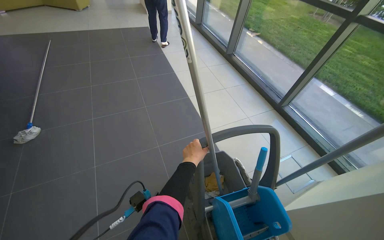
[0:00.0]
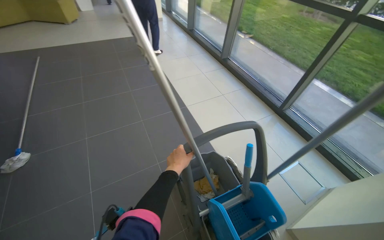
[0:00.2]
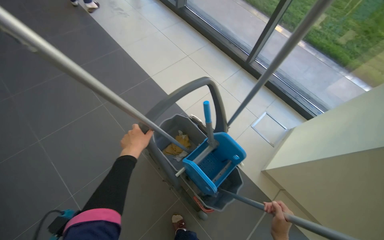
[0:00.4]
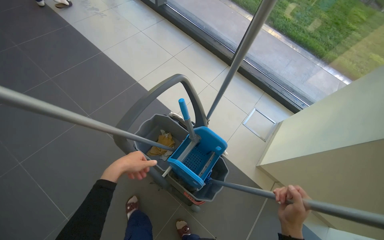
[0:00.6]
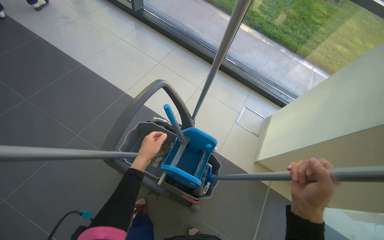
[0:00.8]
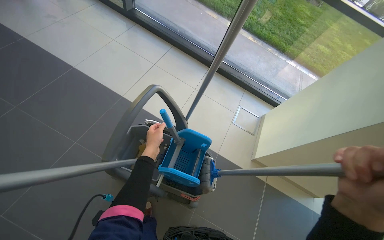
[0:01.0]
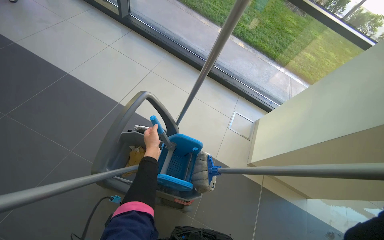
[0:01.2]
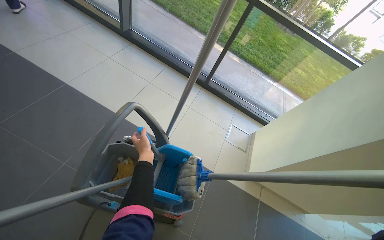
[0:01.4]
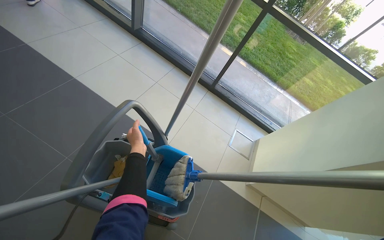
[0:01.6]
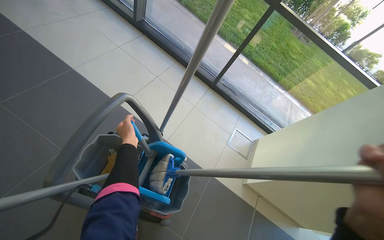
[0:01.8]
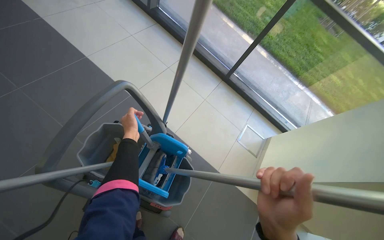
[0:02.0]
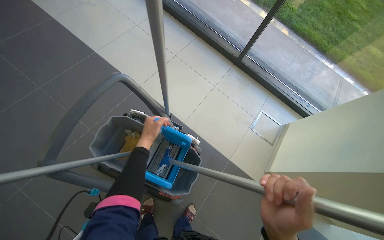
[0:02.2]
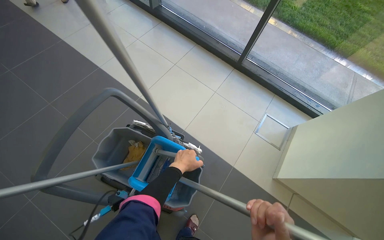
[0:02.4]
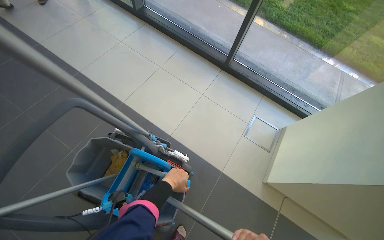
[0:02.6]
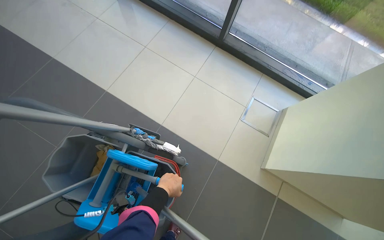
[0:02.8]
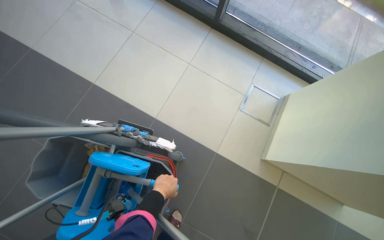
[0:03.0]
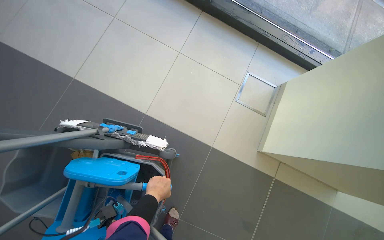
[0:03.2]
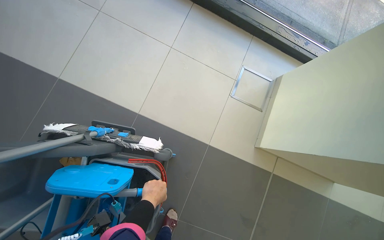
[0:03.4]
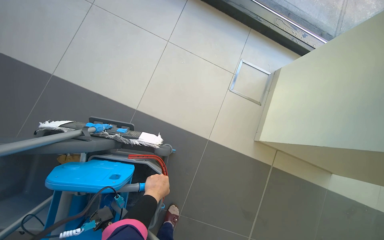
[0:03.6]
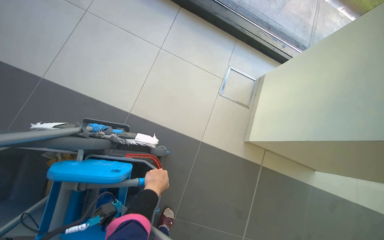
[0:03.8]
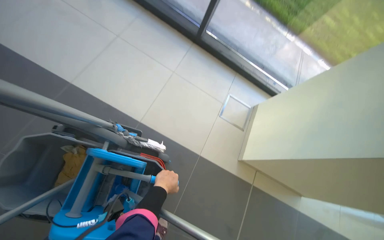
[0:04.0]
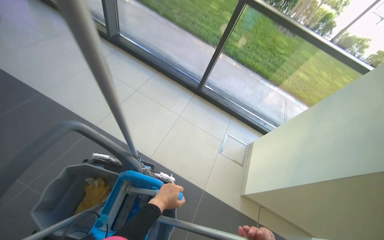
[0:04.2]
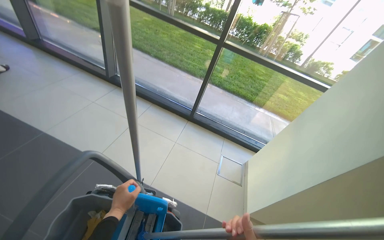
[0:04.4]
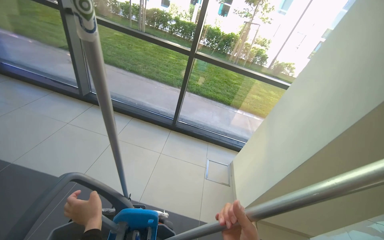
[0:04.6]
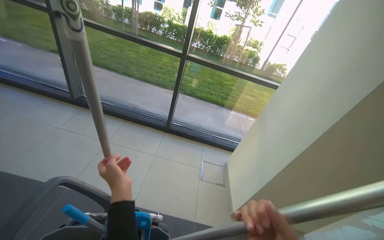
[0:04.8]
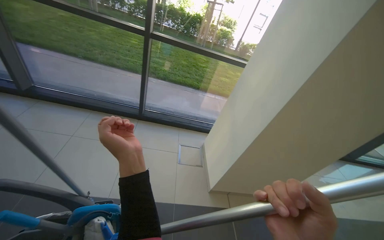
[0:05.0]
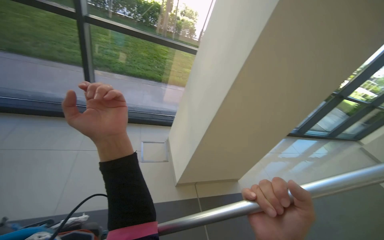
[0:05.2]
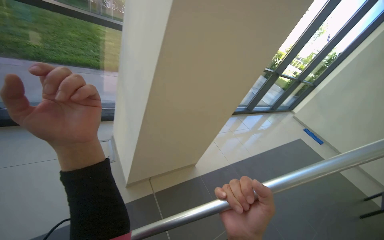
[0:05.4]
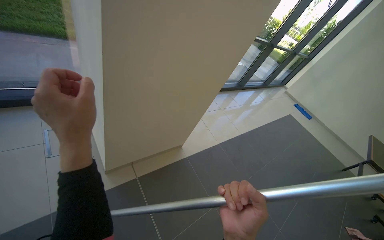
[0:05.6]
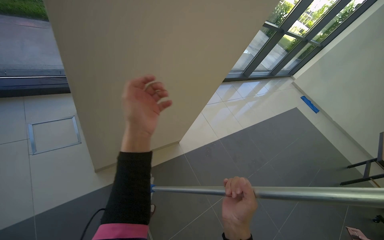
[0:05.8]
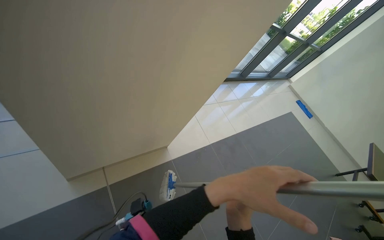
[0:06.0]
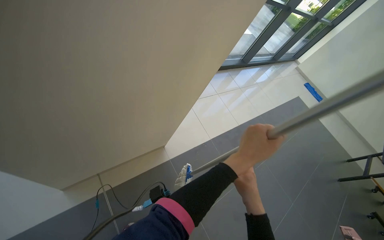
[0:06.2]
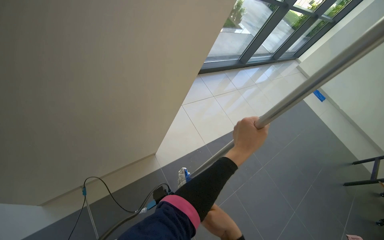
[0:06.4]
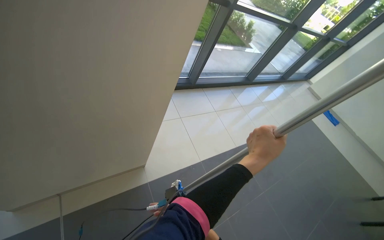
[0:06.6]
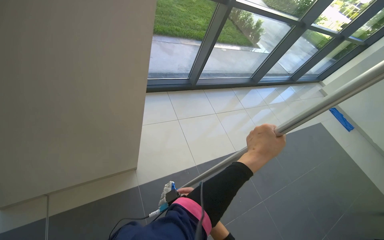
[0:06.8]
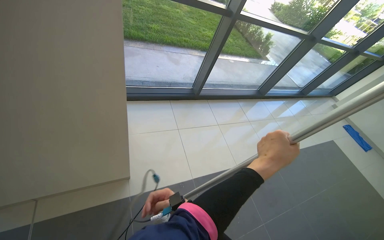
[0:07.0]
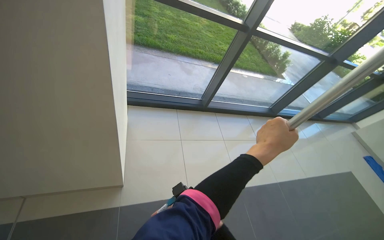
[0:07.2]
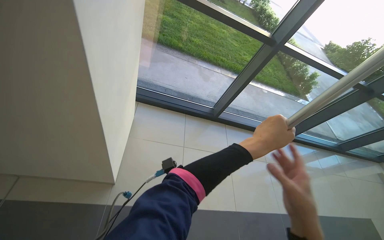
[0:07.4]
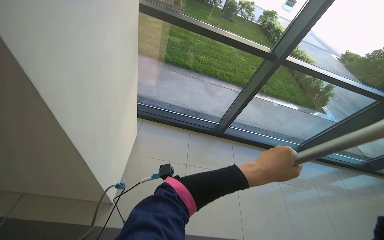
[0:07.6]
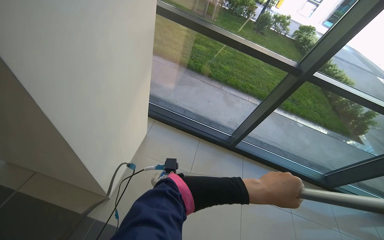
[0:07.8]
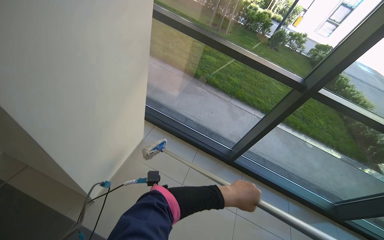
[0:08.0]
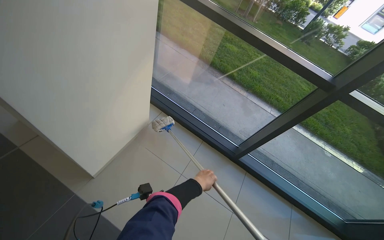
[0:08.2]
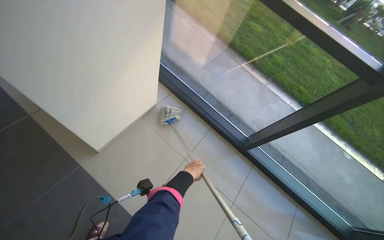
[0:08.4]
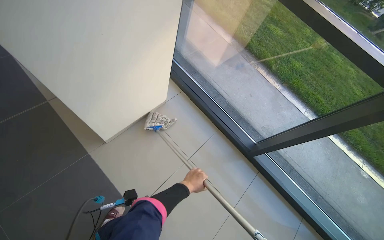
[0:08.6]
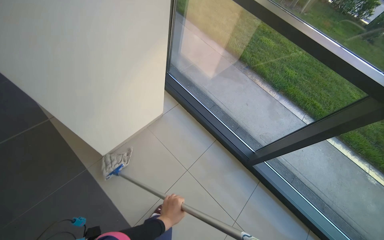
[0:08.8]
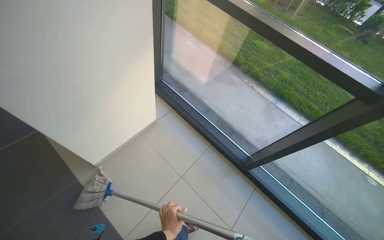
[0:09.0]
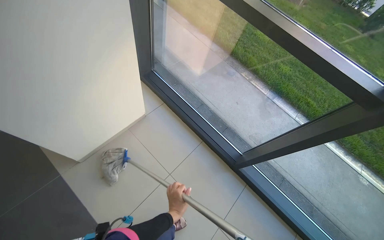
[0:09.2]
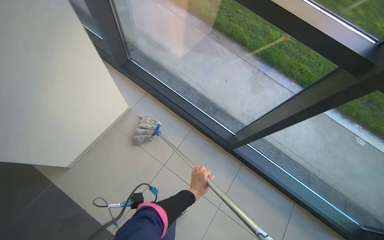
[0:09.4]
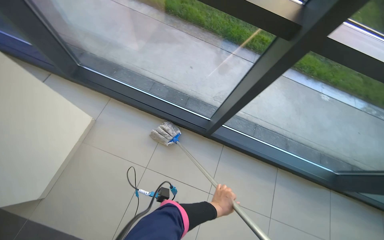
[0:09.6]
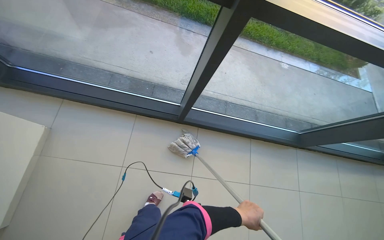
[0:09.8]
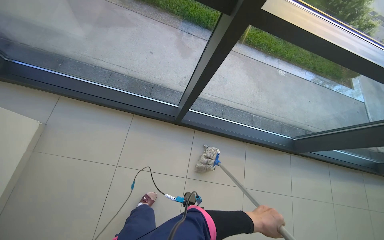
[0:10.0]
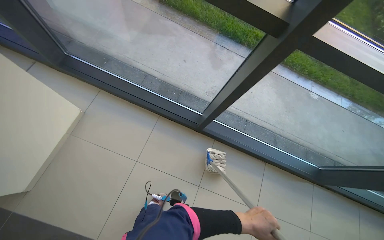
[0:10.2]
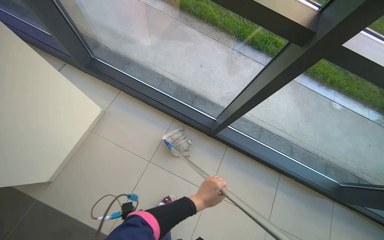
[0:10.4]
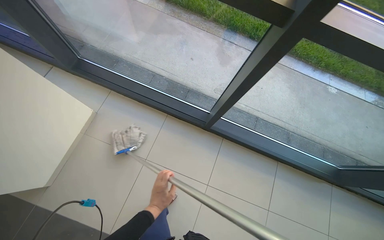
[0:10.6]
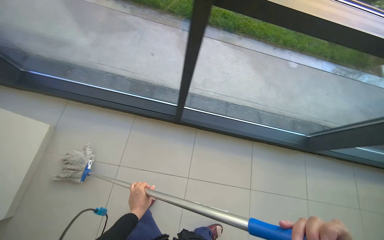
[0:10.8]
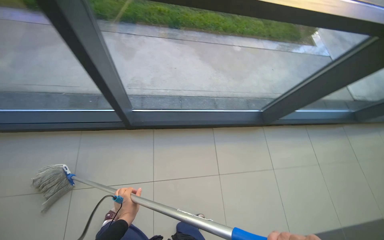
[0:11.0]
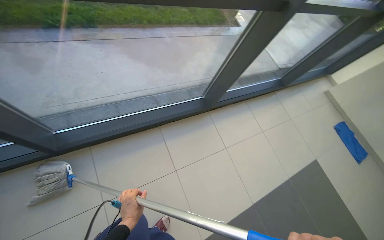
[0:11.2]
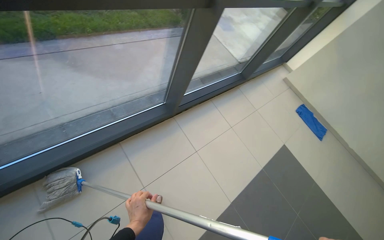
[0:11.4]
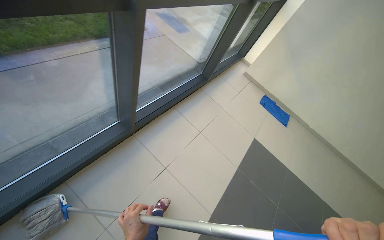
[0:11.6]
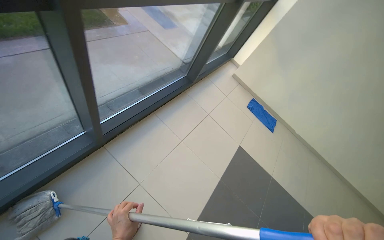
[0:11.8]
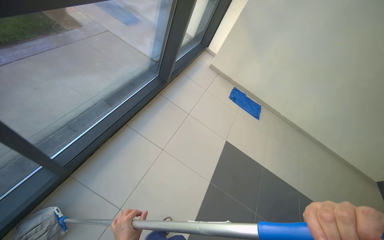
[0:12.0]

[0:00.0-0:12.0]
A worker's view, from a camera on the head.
Job: mopping floor.
The whole recording: Mopping tiled floor. The worker mops the tiled floor near the windows with a mop.
1.6 to 3.0 s: The head travels approximately 60 cm. The view tips downward by approximately 20 degrees.
3.0 to 4.4 s: The head travels some 50 cm. The wearer looks roughly 35 degrees further upward.
4.4 to 6.0 s: The head travels roughly 1 m. The wearer looks some 50 degrees further to the right. The view tilts about 25 degrees downward.
6.0 to 7.6 s: The wearer moves approximately 1 m. The wearer's head swings about 35 degrees to the left. The wearer looks some 15 degrees further upward.
7.6 to 9.0 s: The camera travels roughly 50 cm. The head rotates roughly 40 degrees to the left.
9.0 to 10.4 s: The wearer looks about 15 degrees further downward.
10.4 to 12.0 s: The camera travels approximately 1.5 m. The head rotates about 85 degrees to the right.

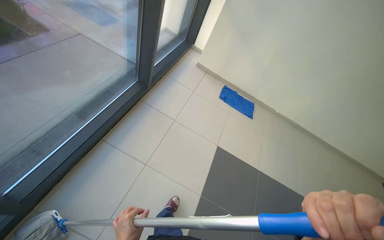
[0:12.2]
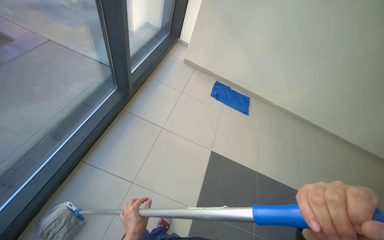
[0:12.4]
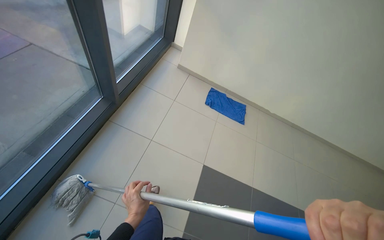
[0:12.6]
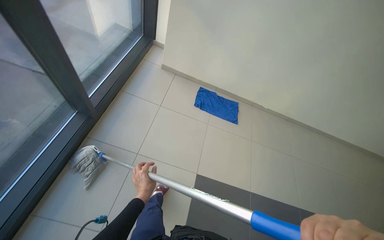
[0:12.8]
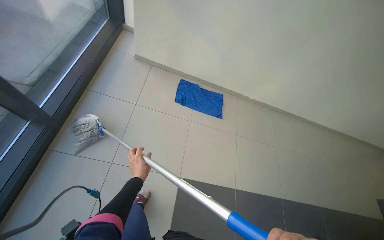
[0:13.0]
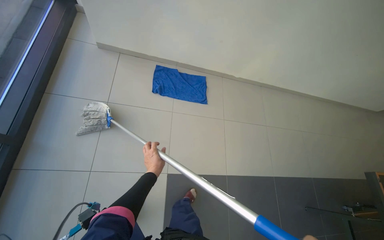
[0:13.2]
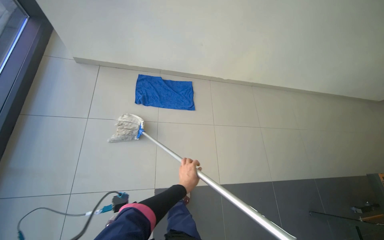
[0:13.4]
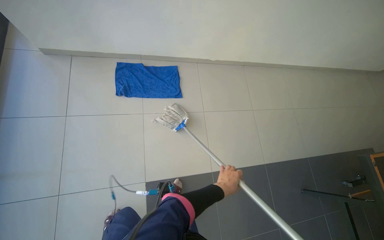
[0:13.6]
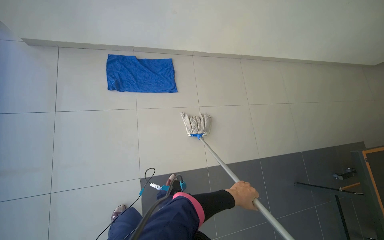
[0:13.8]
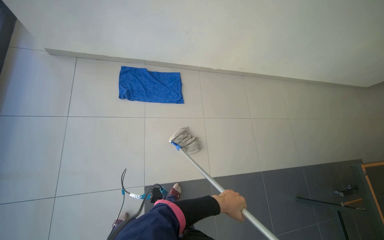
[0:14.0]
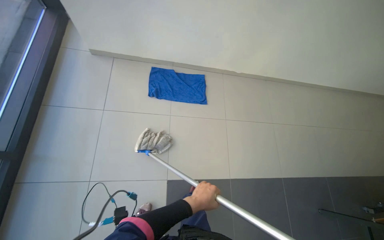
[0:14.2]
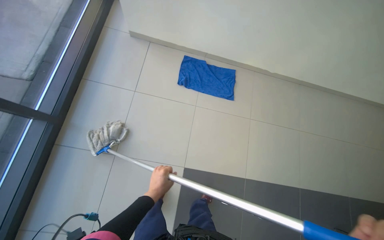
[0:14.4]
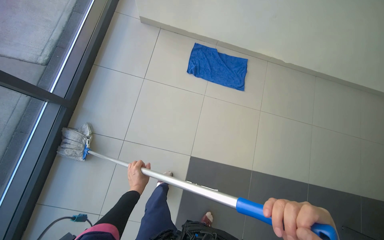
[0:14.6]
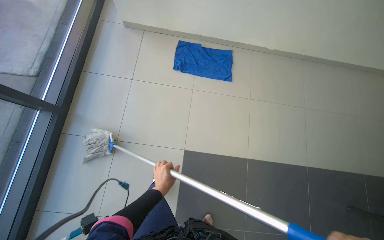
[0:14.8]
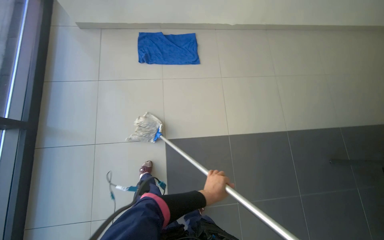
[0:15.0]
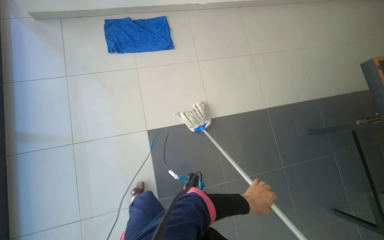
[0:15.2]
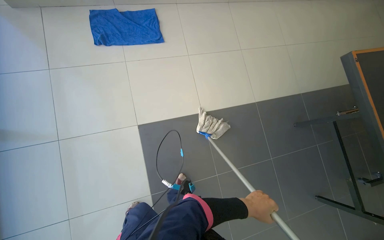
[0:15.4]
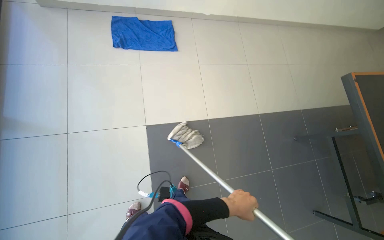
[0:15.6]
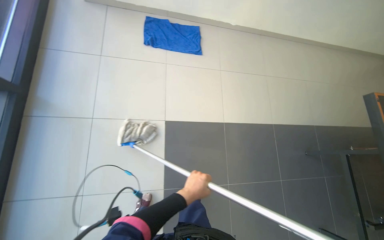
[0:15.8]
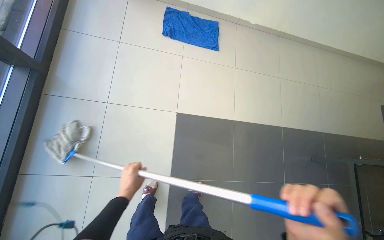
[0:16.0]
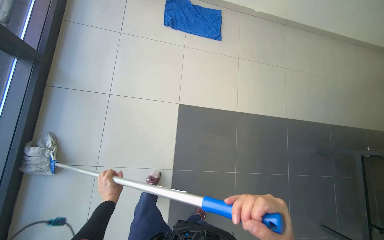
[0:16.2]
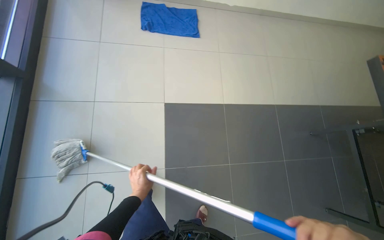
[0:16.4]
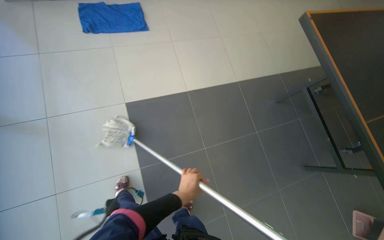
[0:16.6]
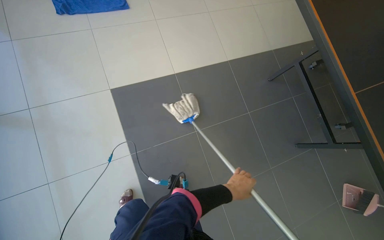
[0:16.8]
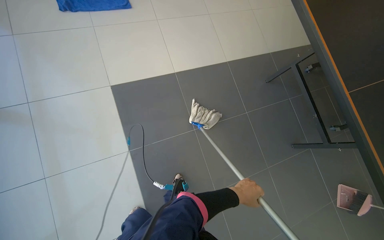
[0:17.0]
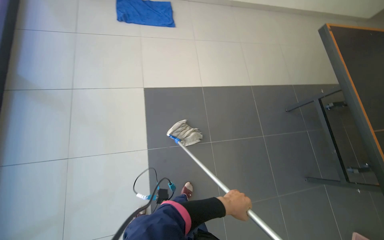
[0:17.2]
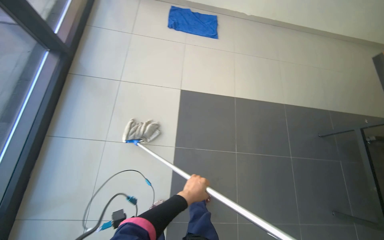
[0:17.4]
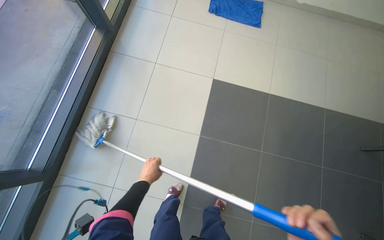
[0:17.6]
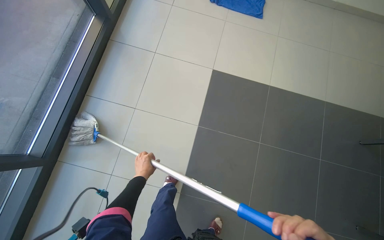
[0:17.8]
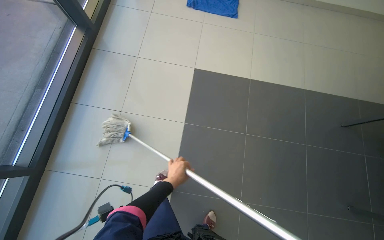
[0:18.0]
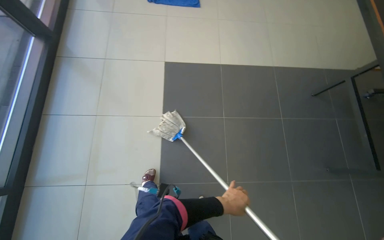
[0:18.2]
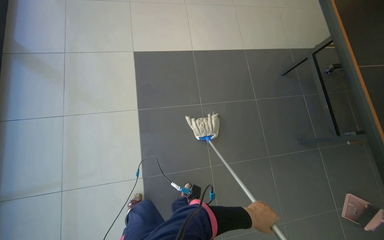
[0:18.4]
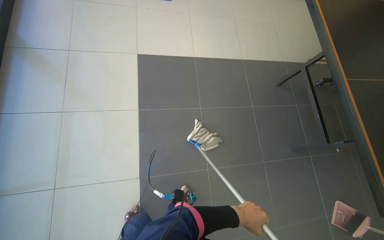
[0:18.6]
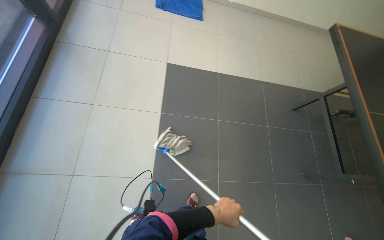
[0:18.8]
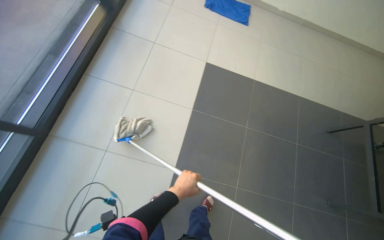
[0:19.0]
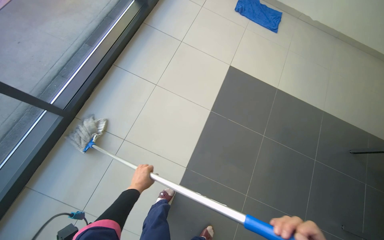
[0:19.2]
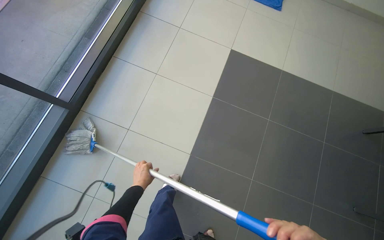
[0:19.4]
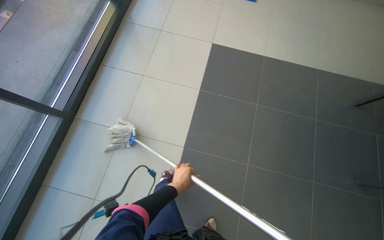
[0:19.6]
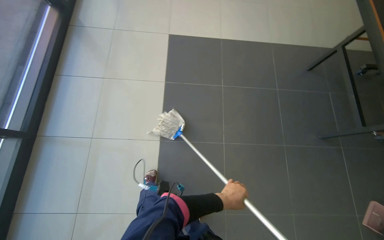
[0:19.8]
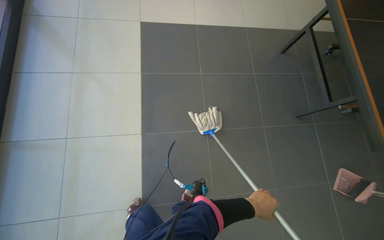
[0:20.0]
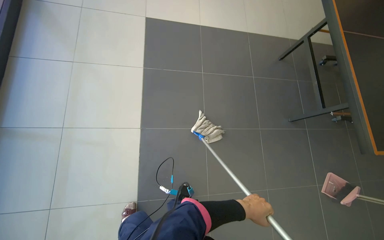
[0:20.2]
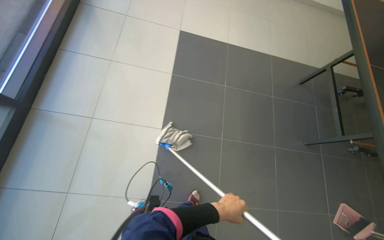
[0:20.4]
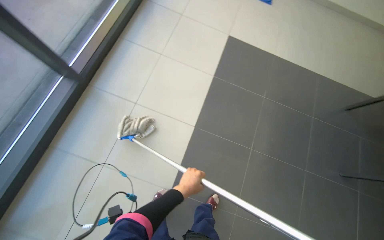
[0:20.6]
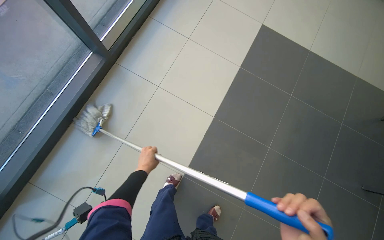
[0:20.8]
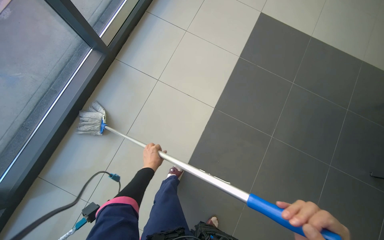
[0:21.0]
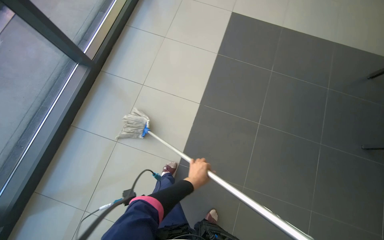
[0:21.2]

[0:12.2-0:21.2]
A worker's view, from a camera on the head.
Job: mopping floor.
The whole recording: Mopping tiled floor. The worker mops the tiled floor near the windows with a mop.
12.2 to 13.8 s: The head travels approximately 1.5 m. The camera pitches downward, by some 30 degrees. The scene turns about 30 degrees counterclockwise in the picture.
15.2 to 16.6 s: The head travels approximately 40 cm.
16.6 to 18.2 s: The camera is carried some 40 cm. The wearer looks some 20 degrees further to the left.
18.2 to 19.8 s: The left hand moves left and right over roughly 40 cm, changing direction 2 times.
19.8 to 21.2 s: The camera is carried about 40 cm.
